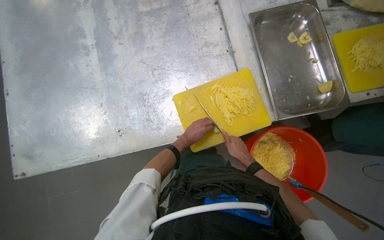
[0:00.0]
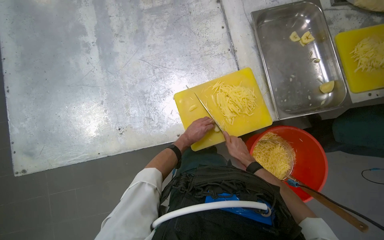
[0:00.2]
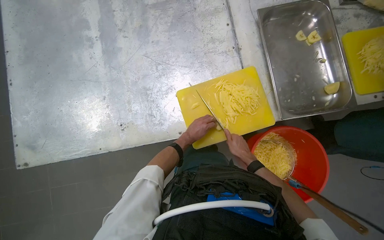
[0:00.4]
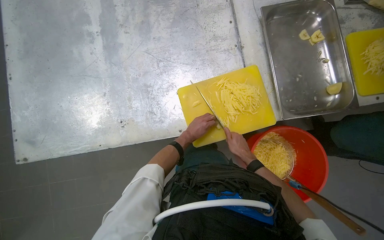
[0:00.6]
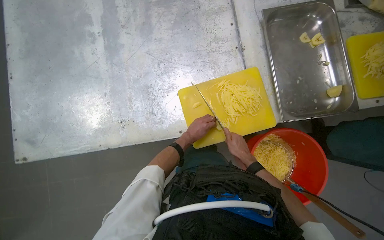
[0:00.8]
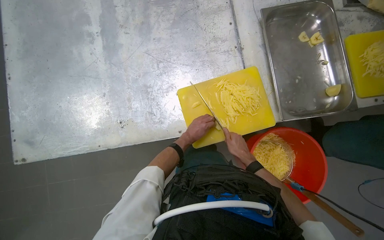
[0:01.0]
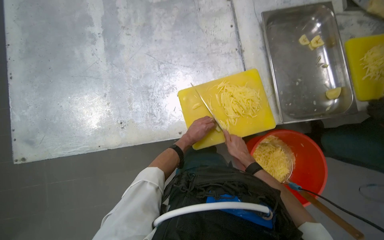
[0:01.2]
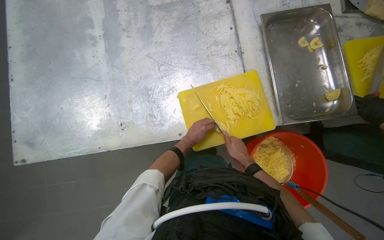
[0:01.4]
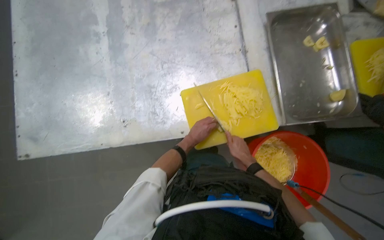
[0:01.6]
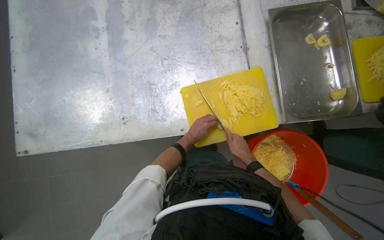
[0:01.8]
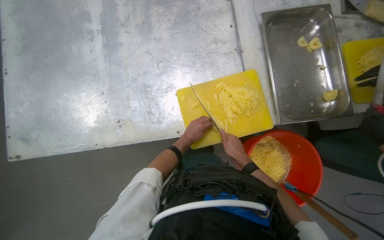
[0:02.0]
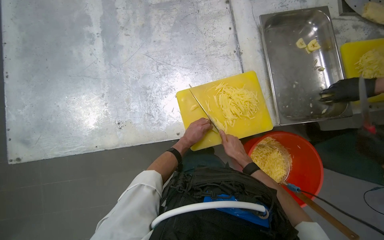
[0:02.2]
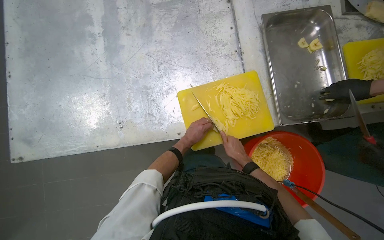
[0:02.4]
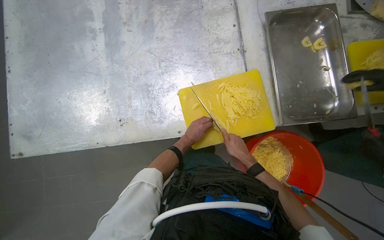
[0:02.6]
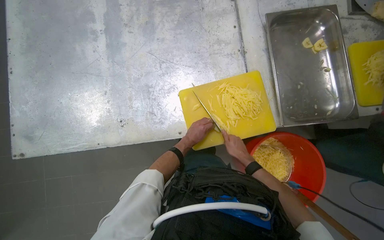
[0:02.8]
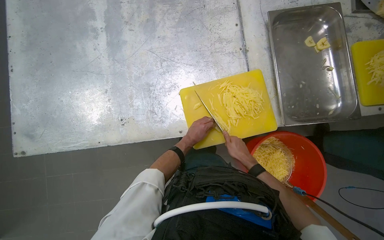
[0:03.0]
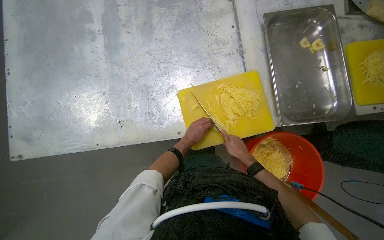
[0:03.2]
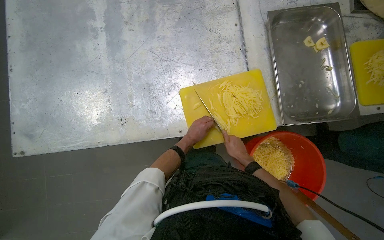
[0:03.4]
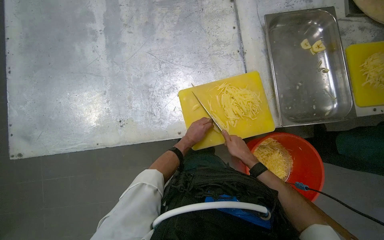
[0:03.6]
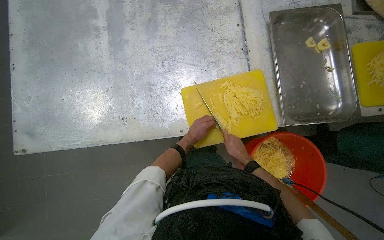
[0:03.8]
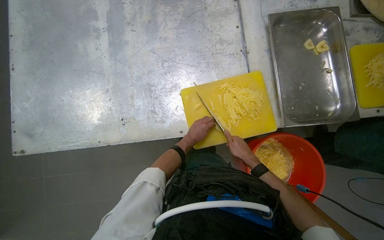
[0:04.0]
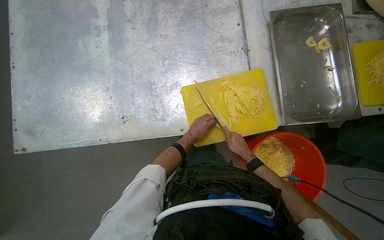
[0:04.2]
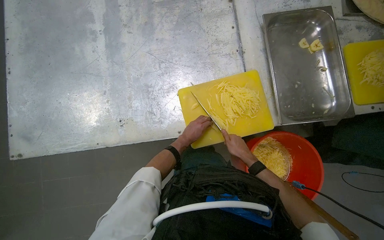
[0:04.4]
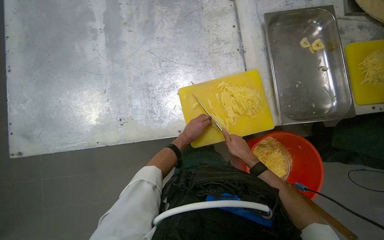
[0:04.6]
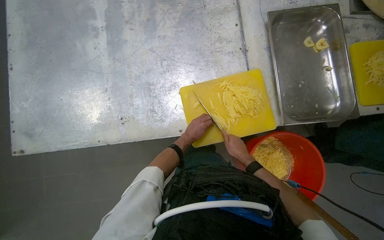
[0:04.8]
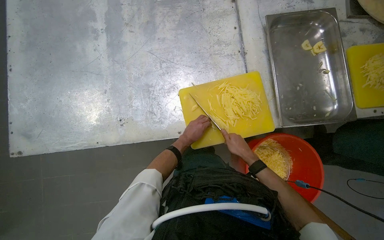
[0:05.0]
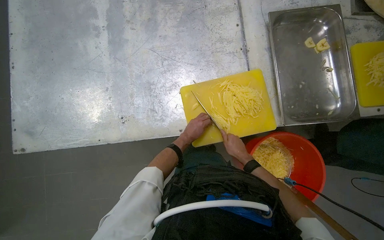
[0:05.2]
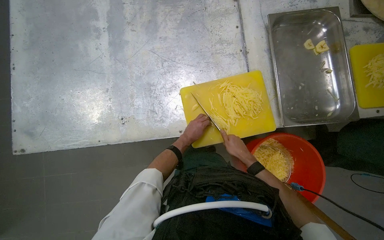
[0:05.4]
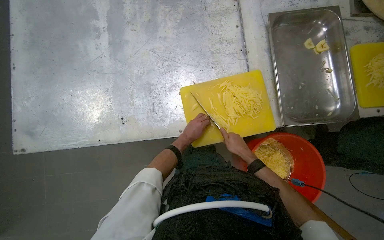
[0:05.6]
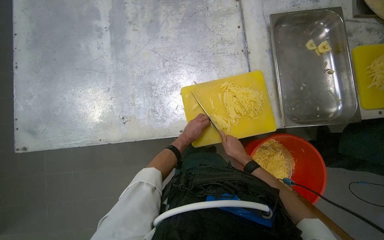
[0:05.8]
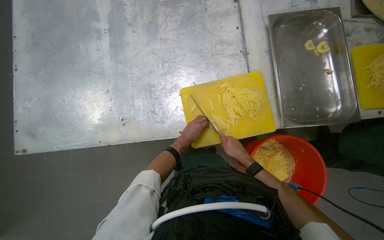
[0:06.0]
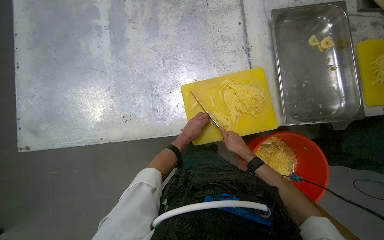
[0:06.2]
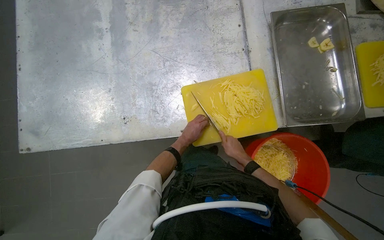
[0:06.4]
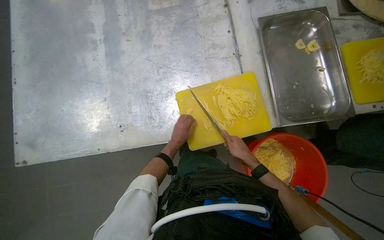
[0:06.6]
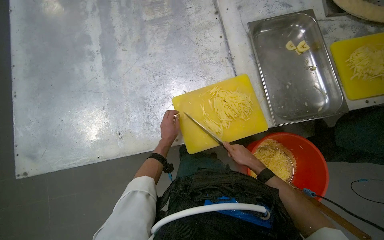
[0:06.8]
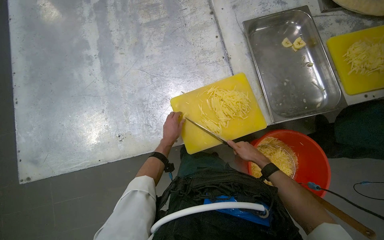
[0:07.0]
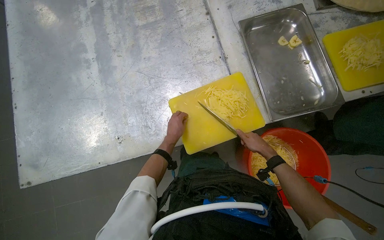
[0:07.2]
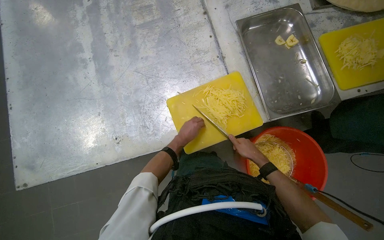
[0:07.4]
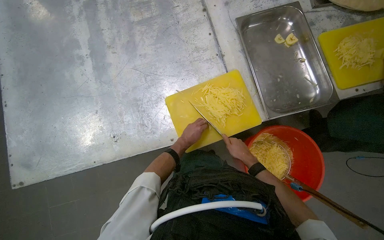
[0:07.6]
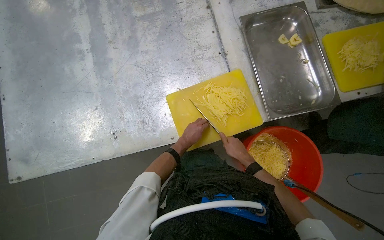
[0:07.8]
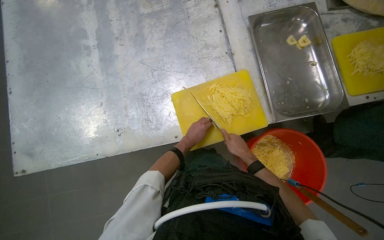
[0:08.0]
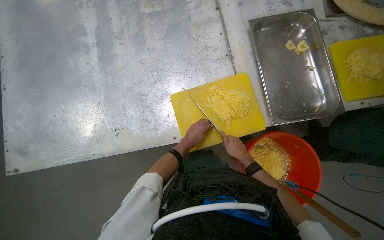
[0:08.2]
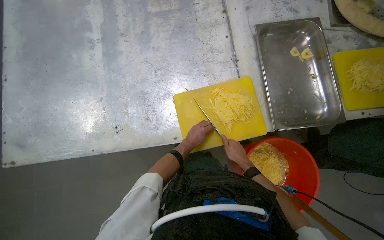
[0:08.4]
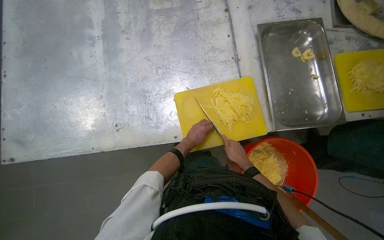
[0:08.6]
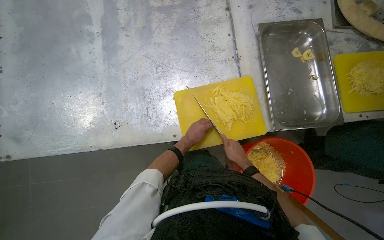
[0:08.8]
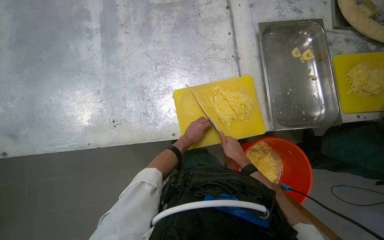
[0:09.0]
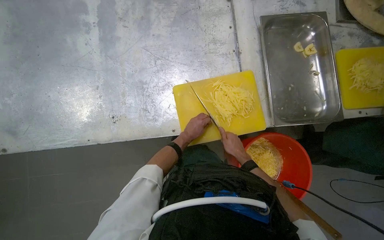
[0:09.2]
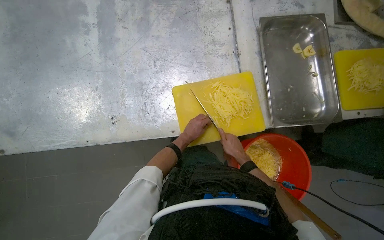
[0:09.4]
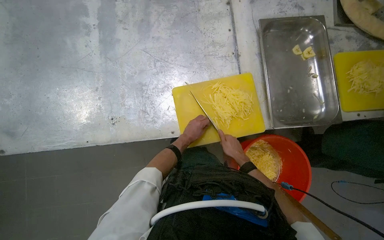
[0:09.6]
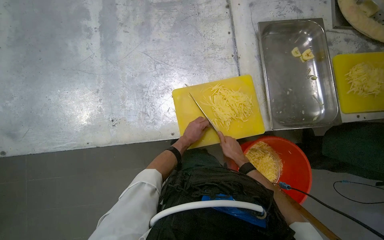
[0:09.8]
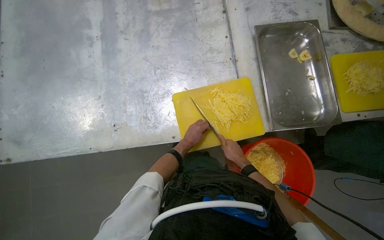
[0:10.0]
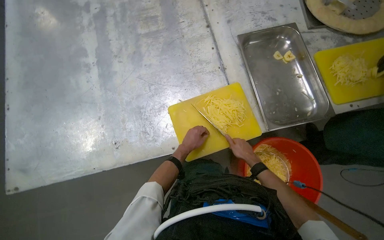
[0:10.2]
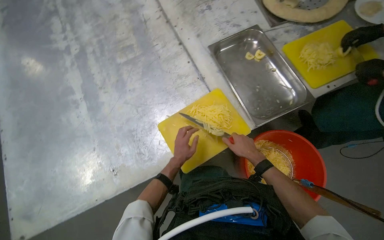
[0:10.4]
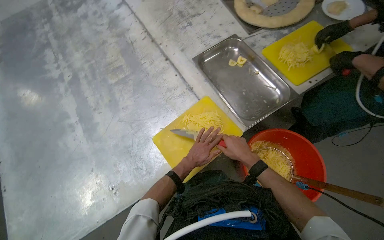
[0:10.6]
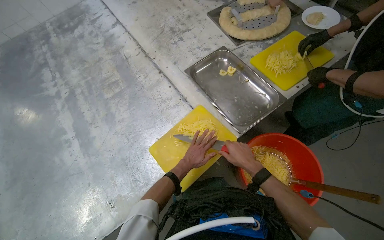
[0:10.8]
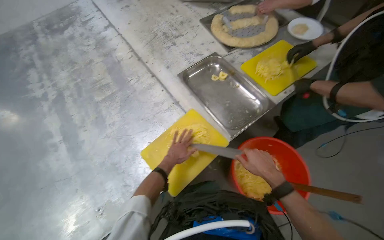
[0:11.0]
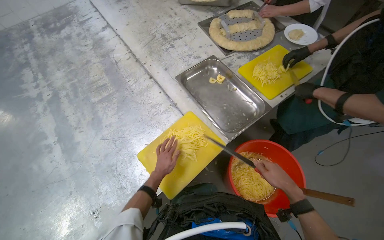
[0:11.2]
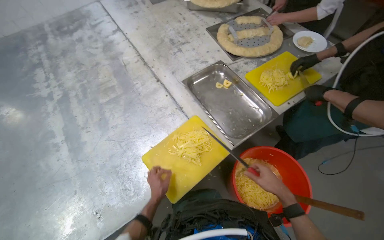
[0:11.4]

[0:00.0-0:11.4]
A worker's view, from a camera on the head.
Job: preparing food.
The whole recording: Slicing potatoes on cutting board. The worker continues slicing potatoes into thin strips on a yellow cutting board.
0:00.0 to 0:05.6: The hands stay close to where they were, moving slightly.
0:05.6 to 0:07.2: The right hand heads to the right, covering roughly 10 cm.
0:07.2 to 0:08.6: The right hand is displaced to the left by about 10 cm.
0:08.6 to 0:10.0: The hands make small movements and keep their place.
0:10.0 to 0:11.4: The view tips upward by approximately 20 degrees. The scene rotates counterclockwise by roughly 25 degrees.

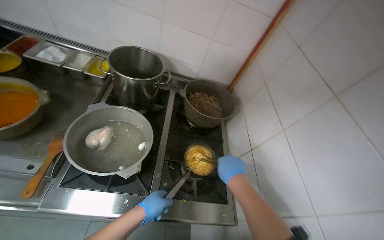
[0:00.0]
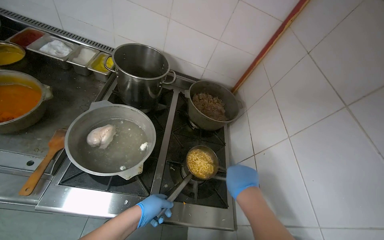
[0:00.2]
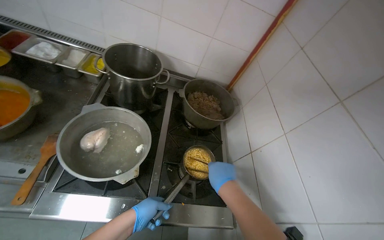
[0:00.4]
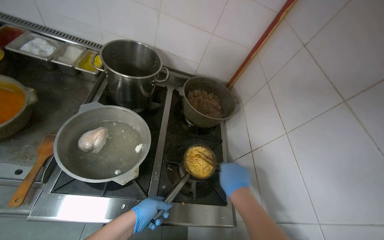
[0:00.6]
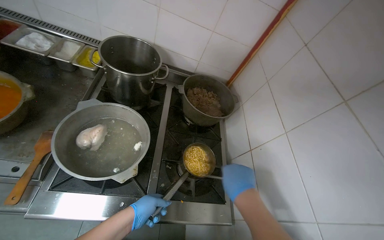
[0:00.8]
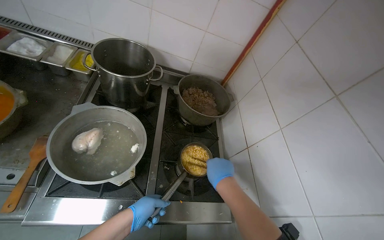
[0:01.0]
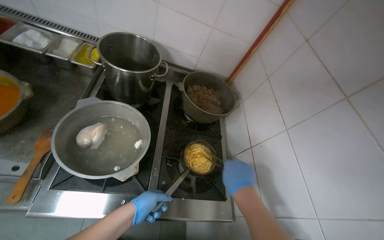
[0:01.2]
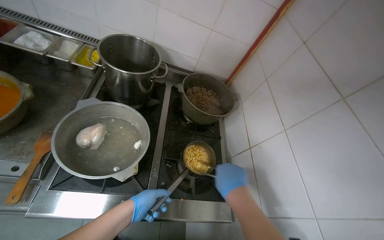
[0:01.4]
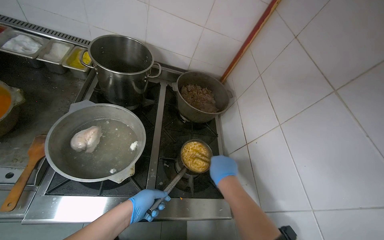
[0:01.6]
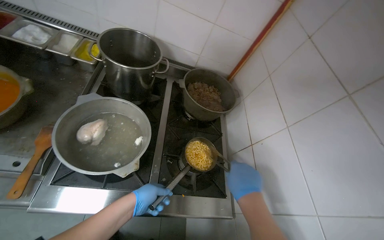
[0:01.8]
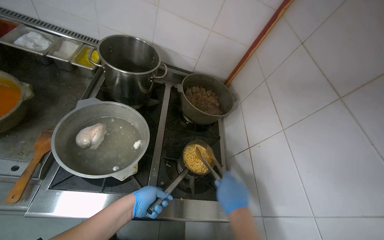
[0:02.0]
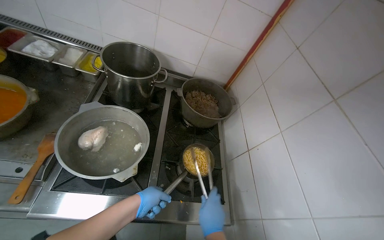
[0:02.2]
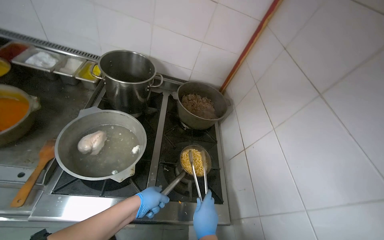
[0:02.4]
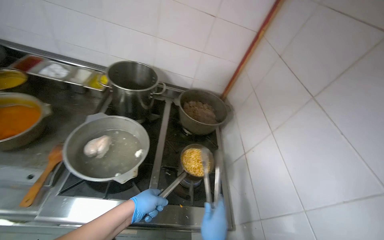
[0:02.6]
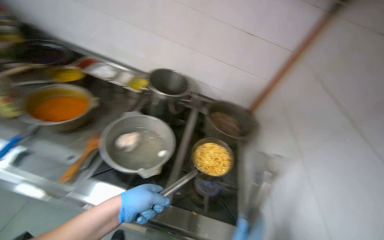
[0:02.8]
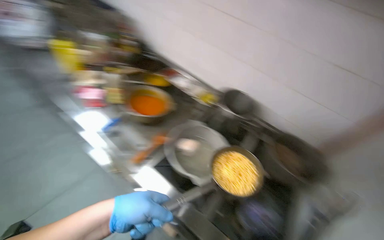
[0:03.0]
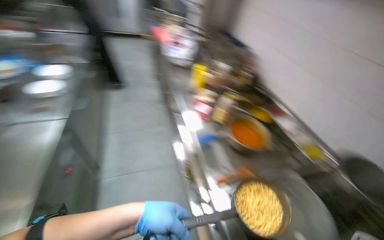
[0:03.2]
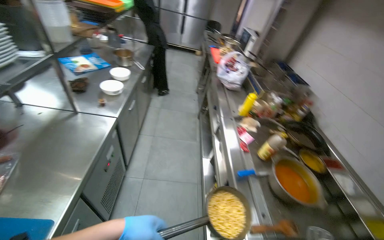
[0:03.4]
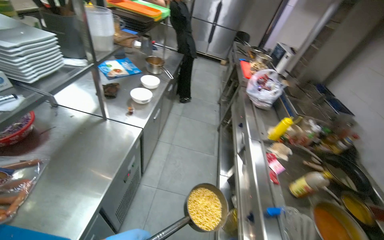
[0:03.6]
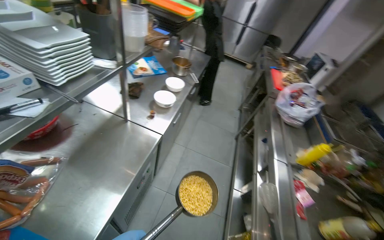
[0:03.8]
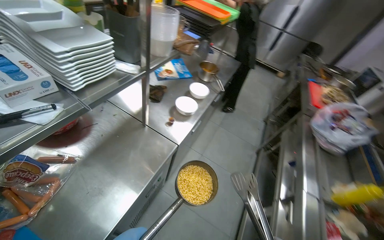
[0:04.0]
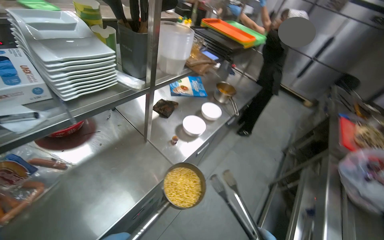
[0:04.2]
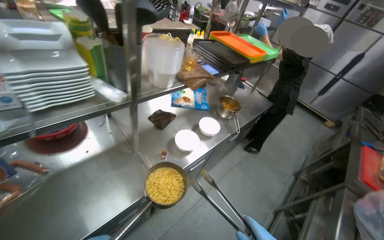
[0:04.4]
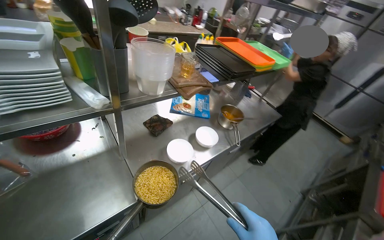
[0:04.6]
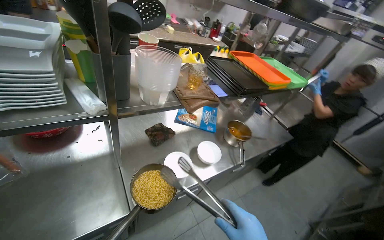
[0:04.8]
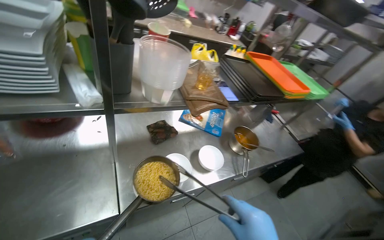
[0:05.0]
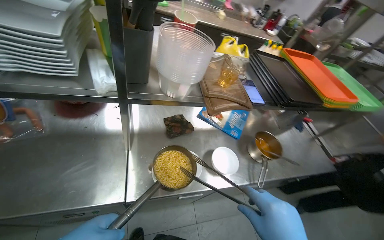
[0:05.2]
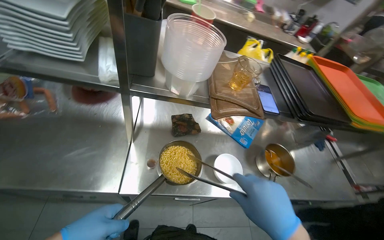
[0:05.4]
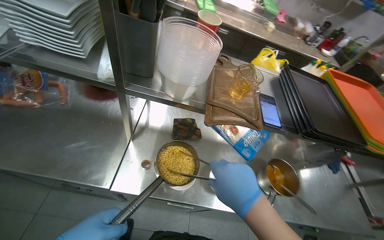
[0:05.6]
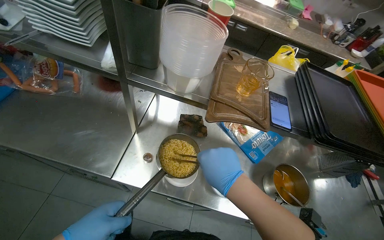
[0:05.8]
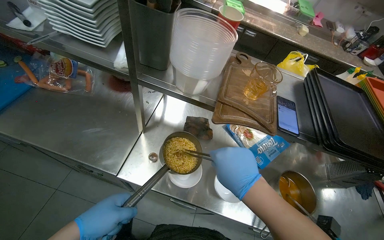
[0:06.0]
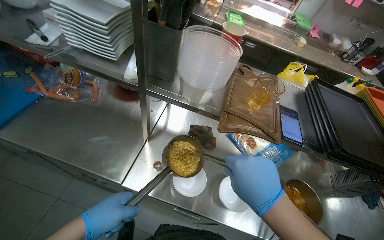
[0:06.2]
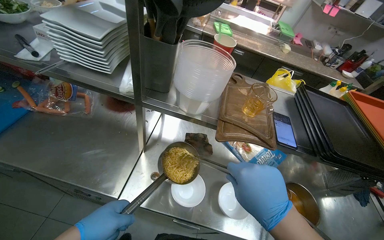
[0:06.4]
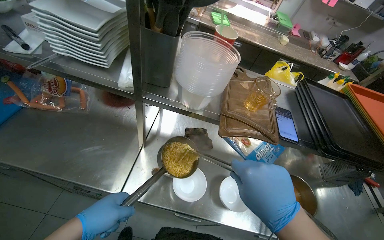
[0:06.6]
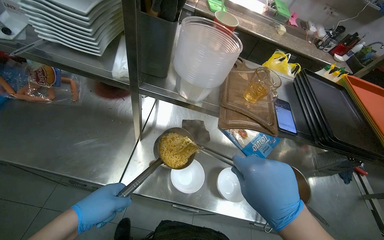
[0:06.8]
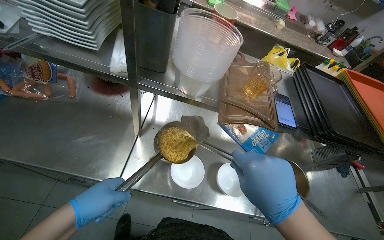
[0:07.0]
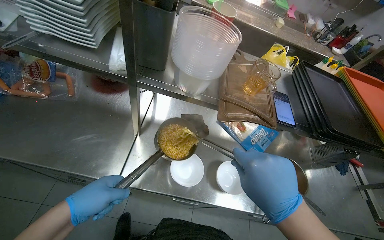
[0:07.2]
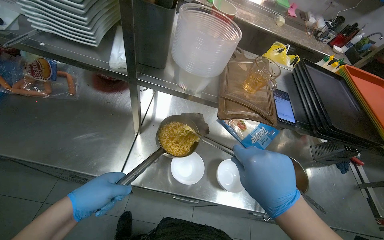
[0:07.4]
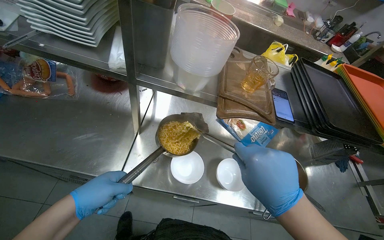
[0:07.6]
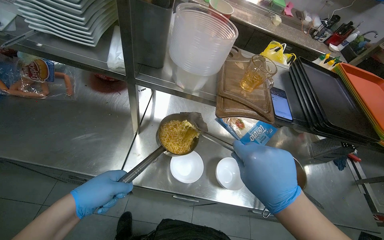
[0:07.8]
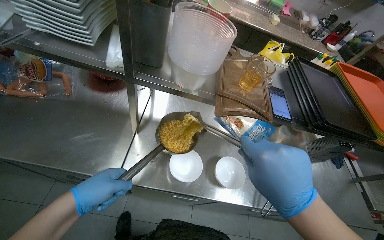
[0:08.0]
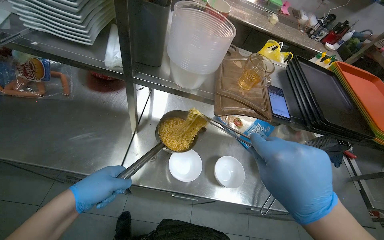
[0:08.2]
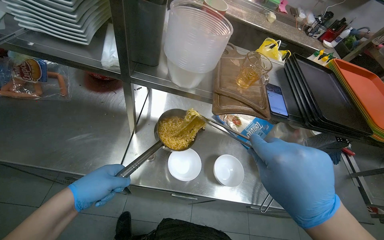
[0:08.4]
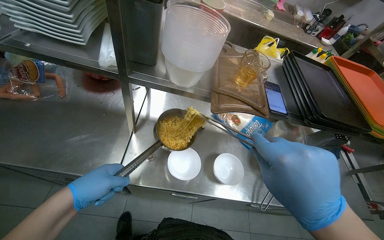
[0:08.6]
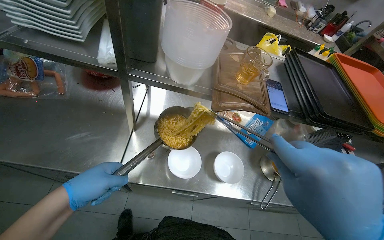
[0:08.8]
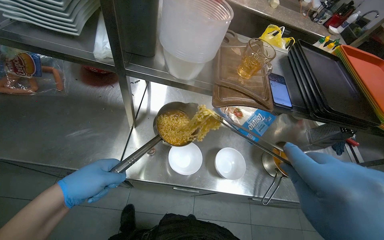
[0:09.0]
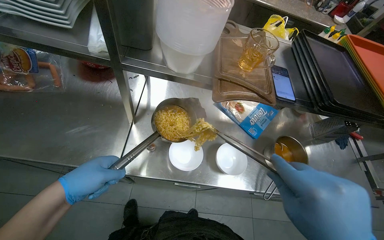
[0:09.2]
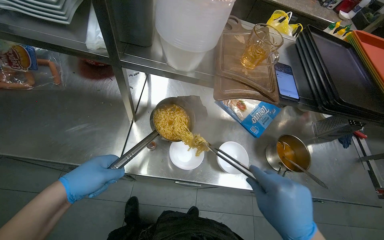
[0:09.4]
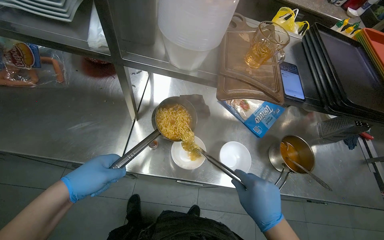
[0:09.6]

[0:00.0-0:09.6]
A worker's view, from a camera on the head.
Job: preparing food.
The whole recording: Serving noodle soup into bowls. The worker transfers cooked noodles and ladles soup into two serving bowls.
0:00.0 to 0:01.6: The hands make small movements and keep their place.
0:01.6 to 0:03.2: The wearer looks roughly 75 degrees further to the left. The wearer looks roughly 25 degrees further upward.
0:03.2 to 0:04.8: The camera travels some 80 cm. The wearer looks some 75 degrees further to the left. The camera pitches upward, by about 20 degrees.
0:04.8 to 0:06.4: The wearer's head swings some 40 degrees to the left.
0:06.4 to 0:08.0: The hands are busy where they are.
